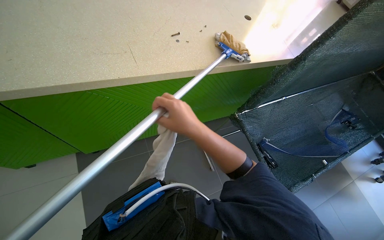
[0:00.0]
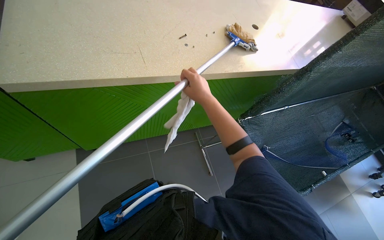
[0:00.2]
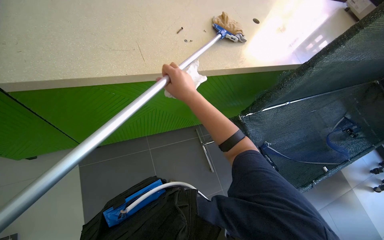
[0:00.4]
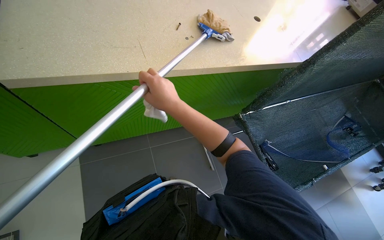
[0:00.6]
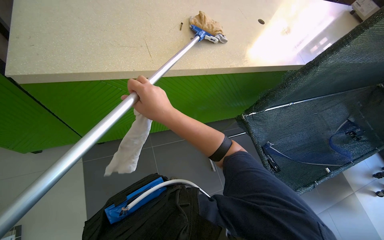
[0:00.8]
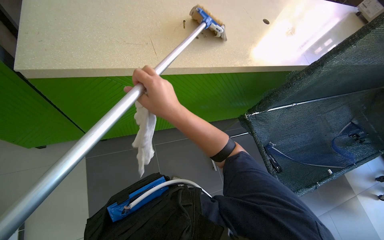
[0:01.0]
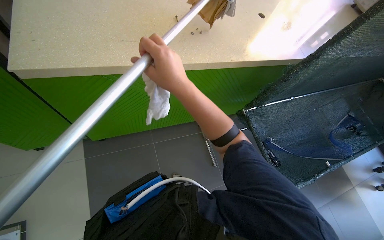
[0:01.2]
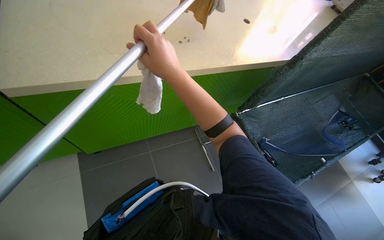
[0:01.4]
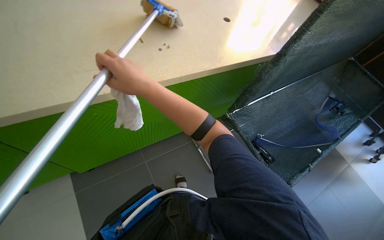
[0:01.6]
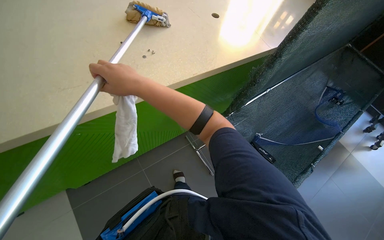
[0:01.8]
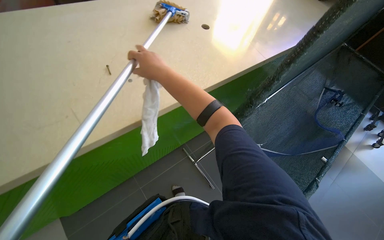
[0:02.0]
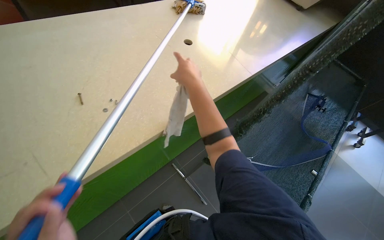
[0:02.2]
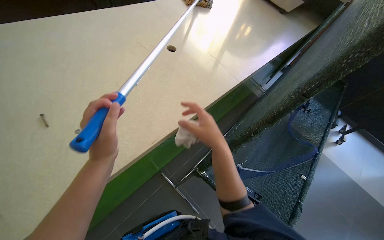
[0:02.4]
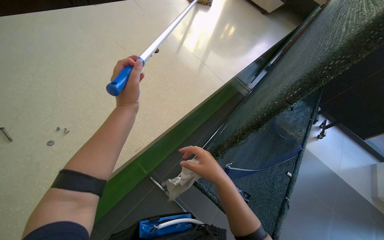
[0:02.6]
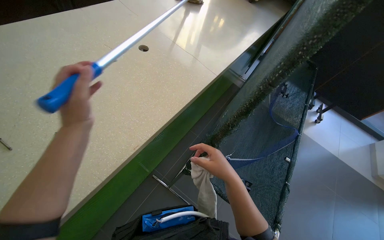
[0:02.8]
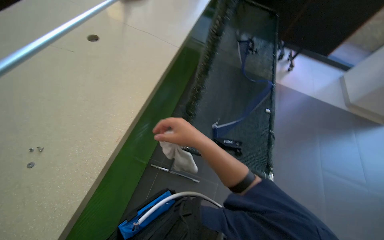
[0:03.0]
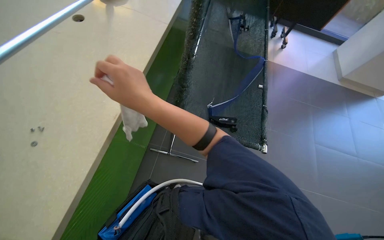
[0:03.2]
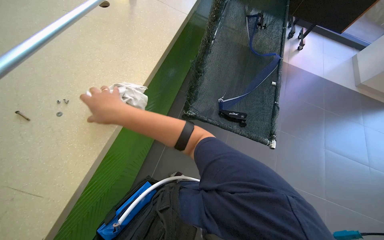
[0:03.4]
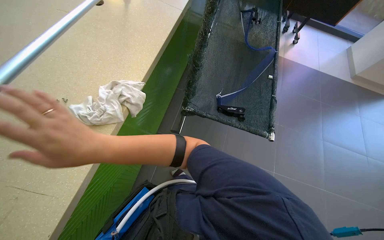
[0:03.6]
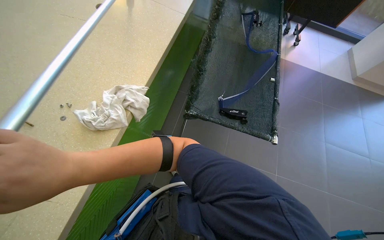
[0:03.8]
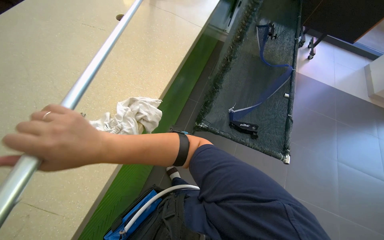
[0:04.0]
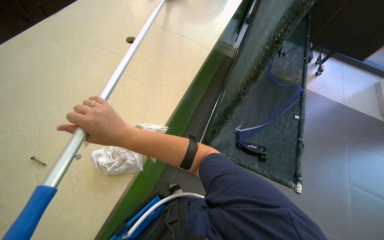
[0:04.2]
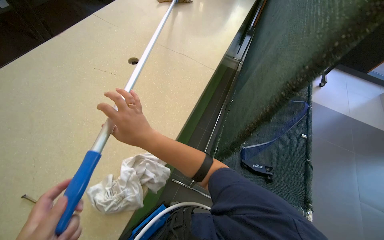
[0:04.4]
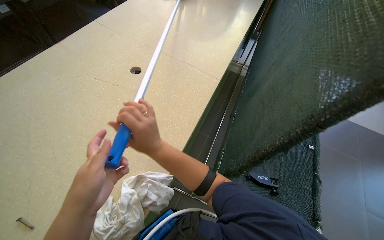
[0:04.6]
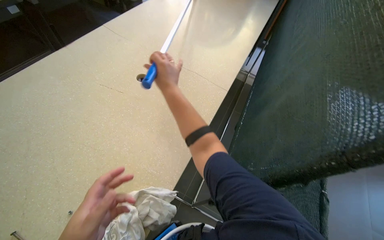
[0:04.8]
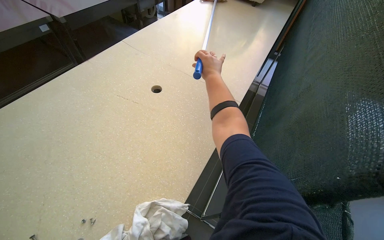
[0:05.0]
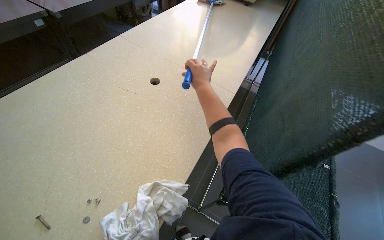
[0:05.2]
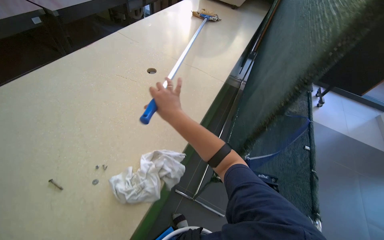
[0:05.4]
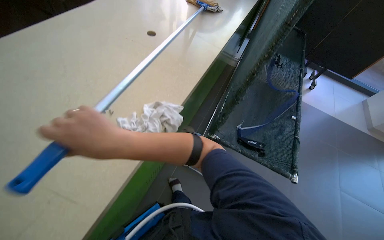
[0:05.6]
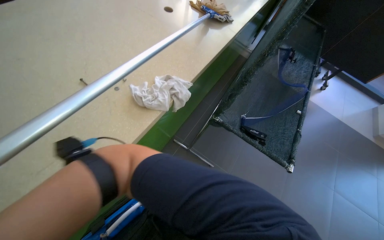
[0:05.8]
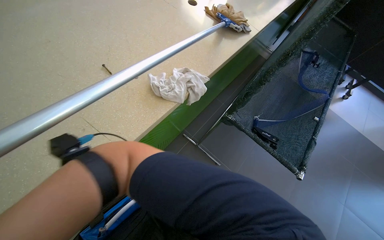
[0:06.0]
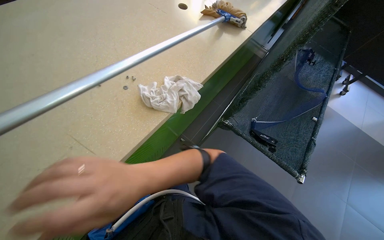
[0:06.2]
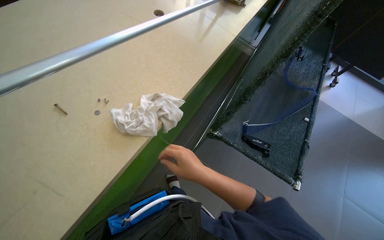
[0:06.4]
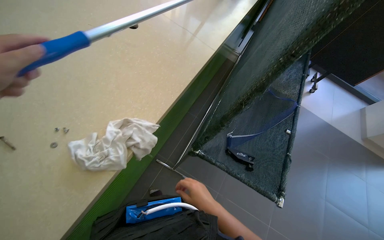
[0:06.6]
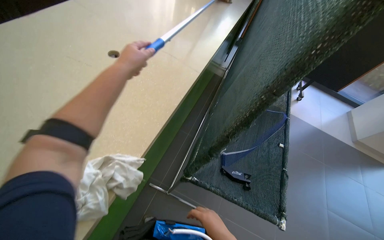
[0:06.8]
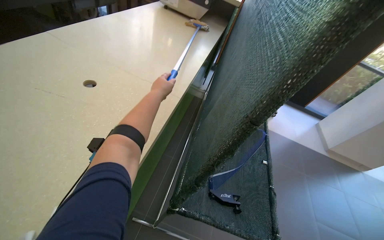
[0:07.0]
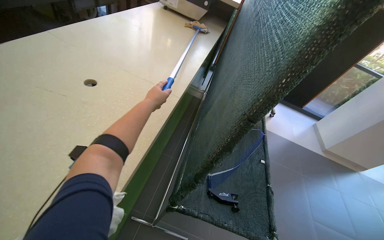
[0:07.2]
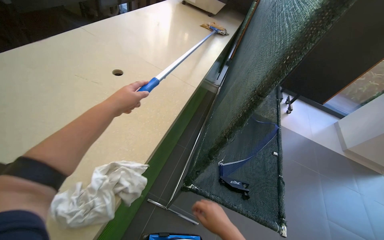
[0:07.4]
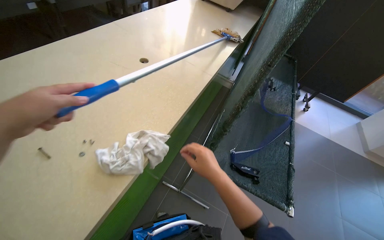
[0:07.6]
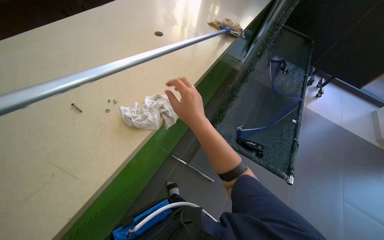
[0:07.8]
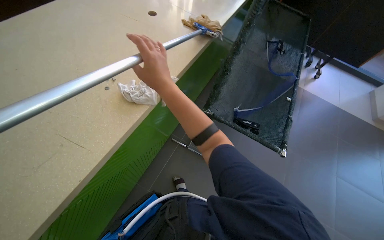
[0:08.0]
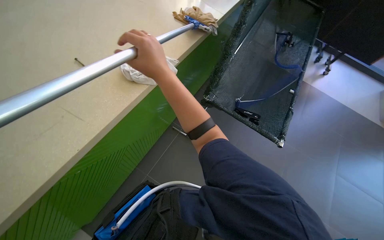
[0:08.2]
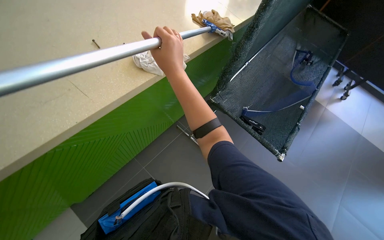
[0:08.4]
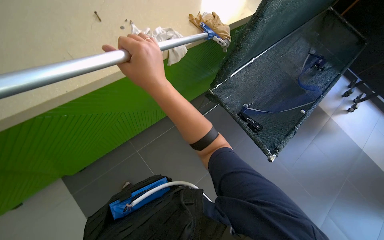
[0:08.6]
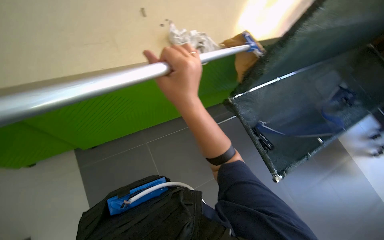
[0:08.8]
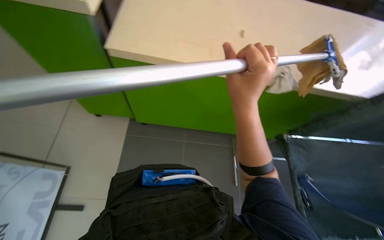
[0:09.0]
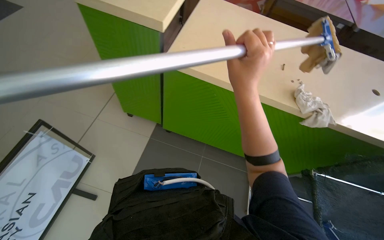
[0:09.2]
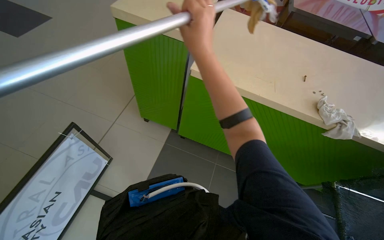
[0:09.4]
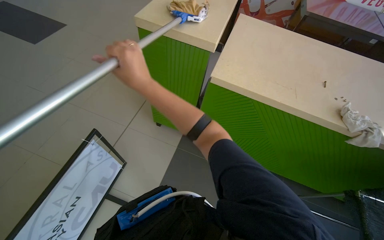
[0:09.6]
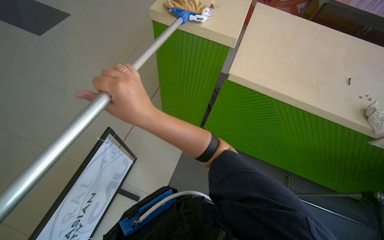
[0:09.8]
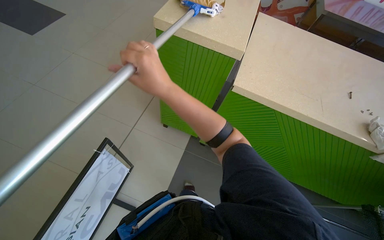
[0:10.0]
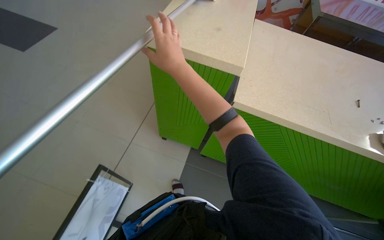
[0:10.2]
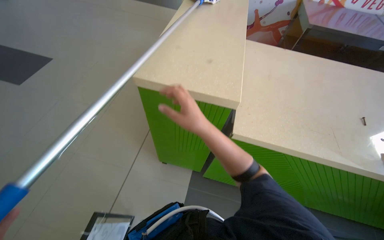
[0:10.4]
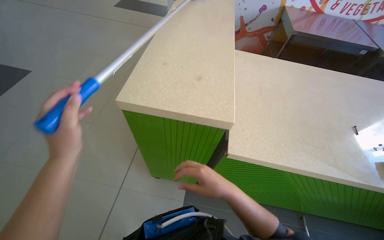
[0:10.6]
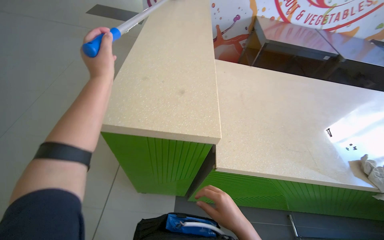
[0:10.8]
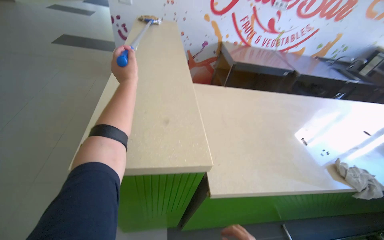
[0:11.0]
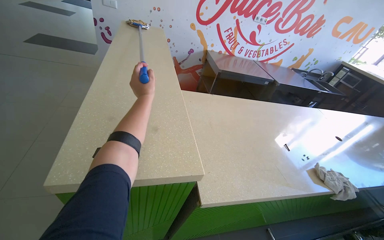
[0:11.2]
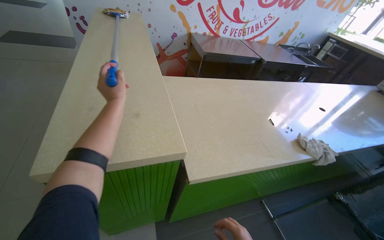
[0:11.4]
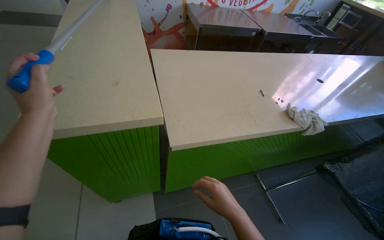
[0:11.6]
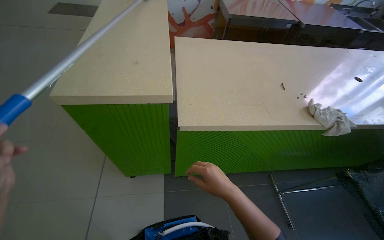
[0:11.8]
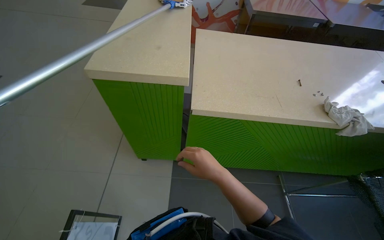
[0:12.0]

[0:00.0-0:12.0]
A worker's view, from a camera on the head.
Job: wiping surfaces.
The whole recording: Cleaning counter surfaces. The worker cleans the counter surfaces using a mop and a cloth.
0:00.0 to 0:01.6: The right hand goes some 15 cm up the picture.
0:01.6 to 0:03.0: The camera is carried some 40 cm. The wearer's head swings some 40 degrees to the right.
0:03.0 to 0:04.4: The right hand moves to the left, roughly 30 cm.
0:07.6 to 0:09.0: The wearer moves some 50 cm. The head turns to the left by about 65 degrees.

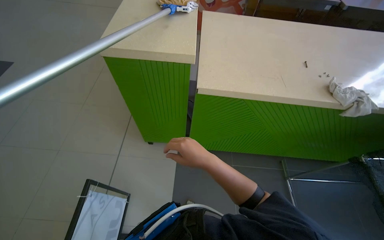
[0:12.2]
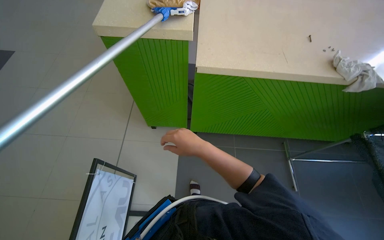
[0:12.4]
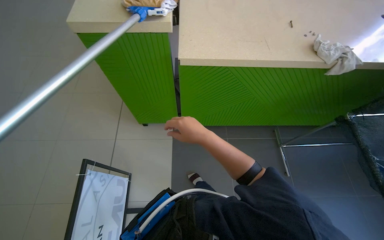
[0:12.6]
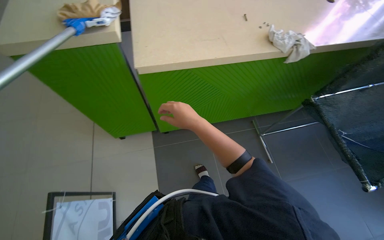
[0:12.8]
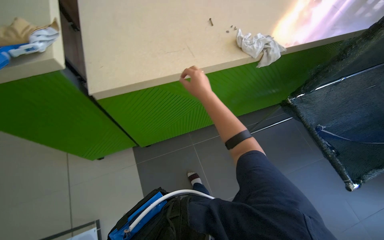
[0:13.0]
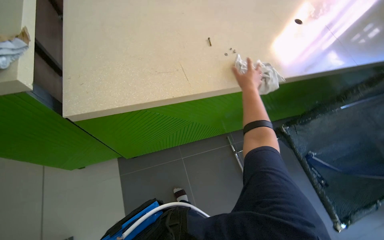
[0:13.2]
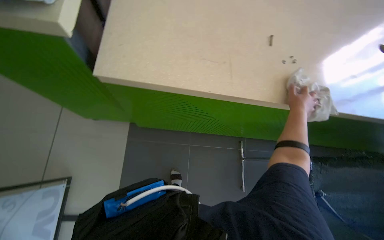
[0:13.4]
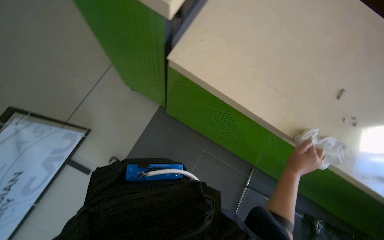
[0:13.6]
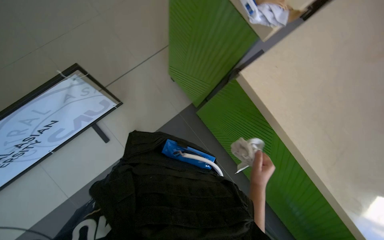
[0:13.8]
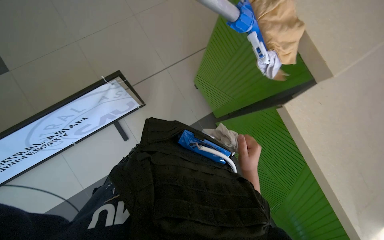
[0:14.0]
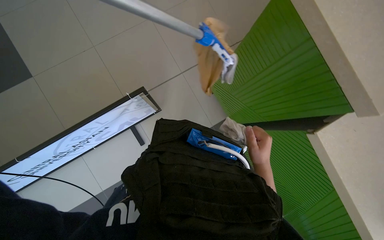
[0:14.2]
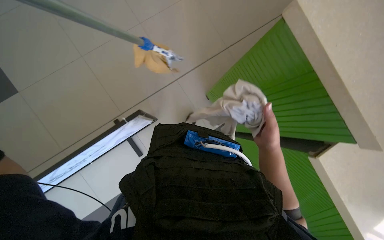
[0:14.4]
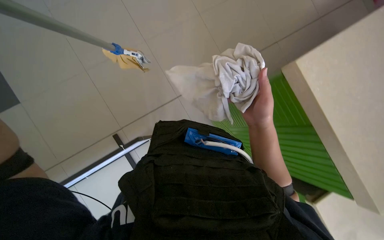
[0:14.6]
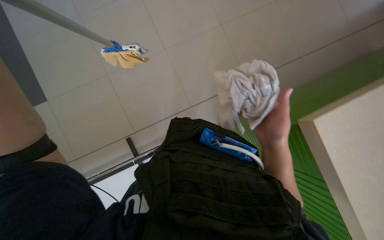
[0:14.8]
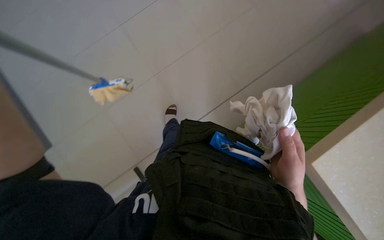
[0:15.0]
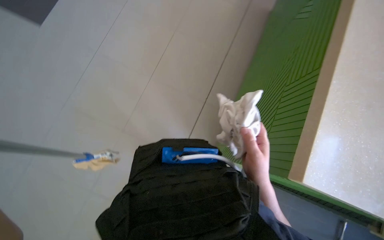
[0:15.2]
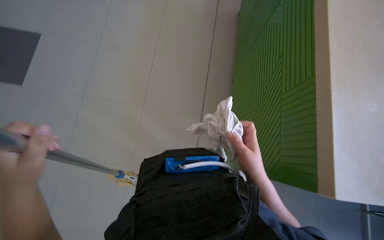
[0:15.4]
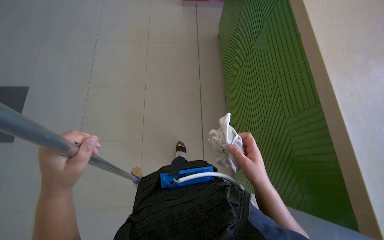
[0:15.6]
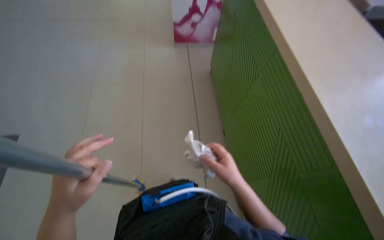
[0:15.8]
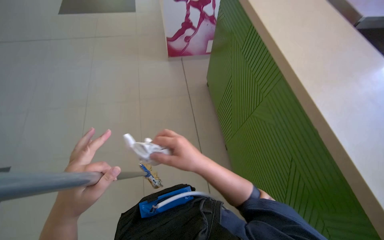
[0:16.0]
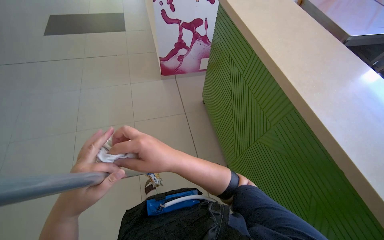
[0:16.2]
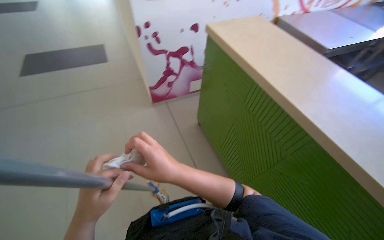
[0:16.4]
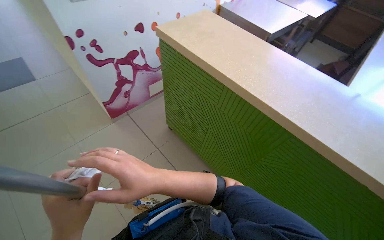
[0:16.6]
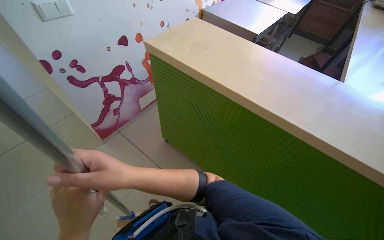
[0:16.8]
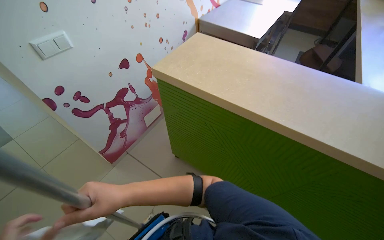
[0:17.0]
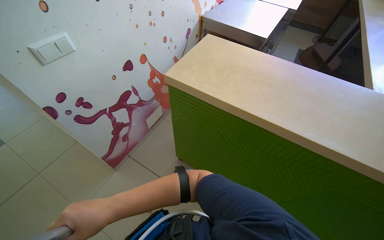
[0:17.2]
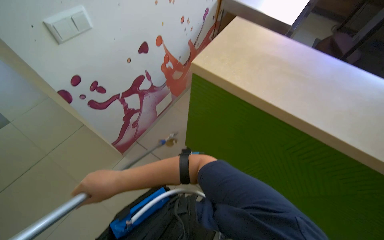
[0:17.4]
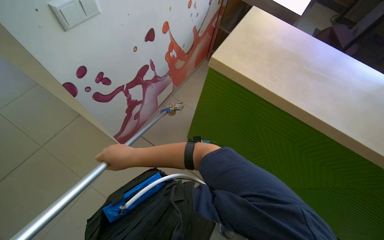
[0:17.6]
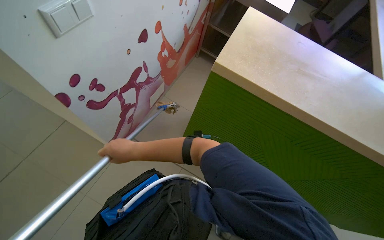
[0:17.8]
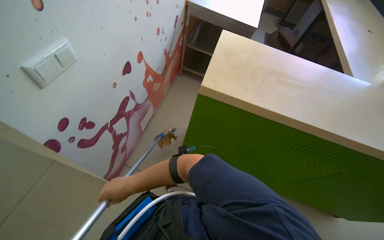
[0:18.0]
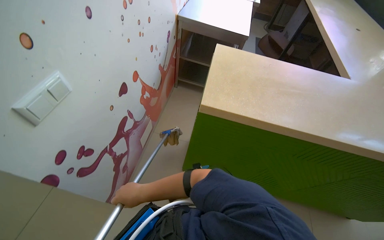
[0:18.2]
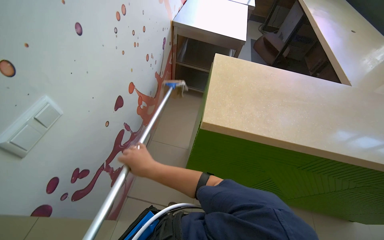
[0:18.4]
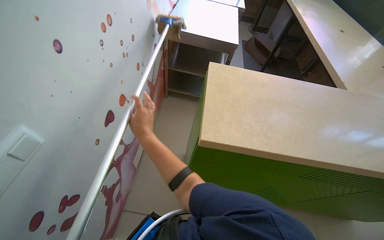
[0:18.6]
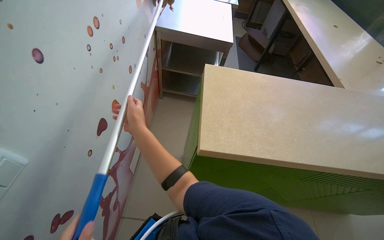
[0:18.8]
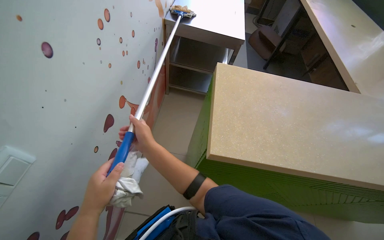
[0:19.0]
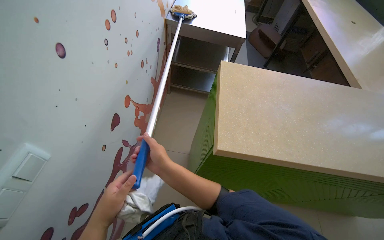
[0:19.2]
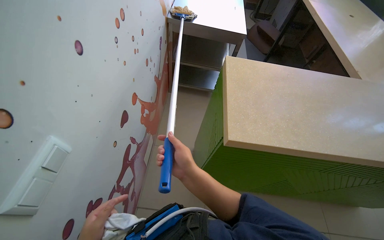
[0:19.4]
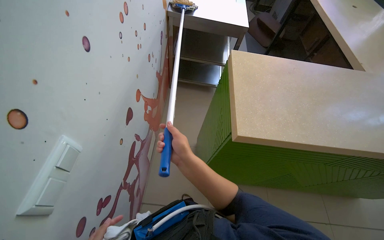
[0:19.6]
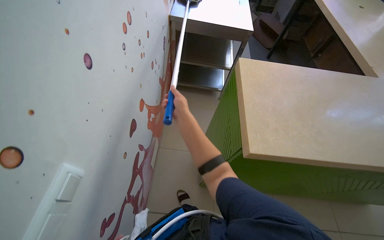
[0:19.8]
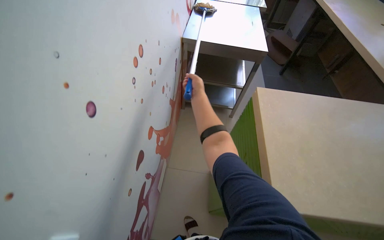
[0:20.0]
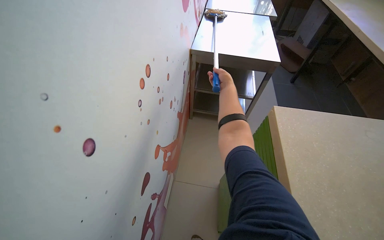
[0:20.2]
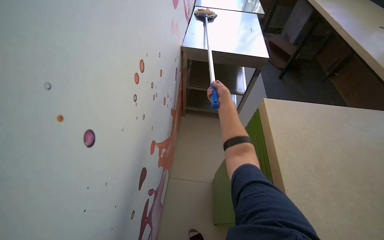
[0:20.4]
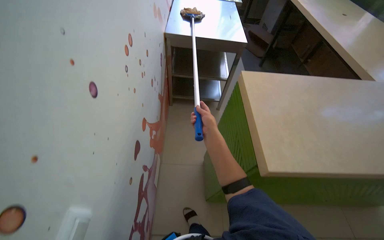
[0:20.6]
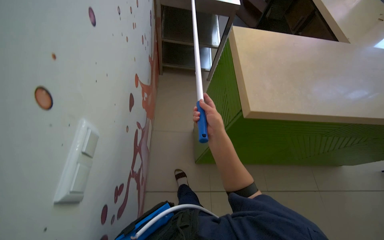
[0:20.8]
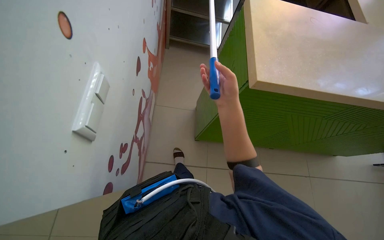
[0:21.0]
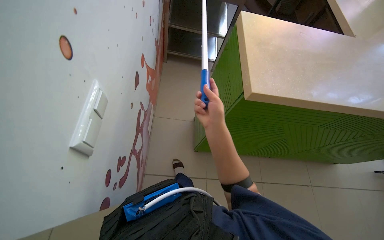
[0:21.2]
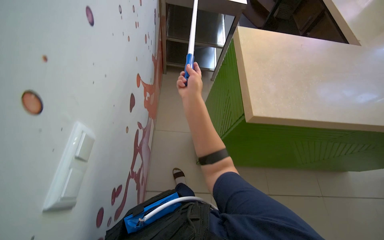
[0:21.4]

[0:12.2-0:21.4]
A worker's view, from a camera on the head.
Job: wiping surfaces.
The whole recording: Cleaning counter surfaces. The worker cleans the counter surfaces using a mop and a cloth.
0:12.2 to 0:13.8: The camera pitches downward, by roughly 10 degrees. Everything in view rotates approximately 45 degrees clockwise.
0:13.8 to 0:15.2: The right hand goes up the picture and returns, about 20 cm each way.
0:19.8 to 0:21.4: The right hand swings nearer and farther, approximately 25 cm each way, with 2 reversals.
